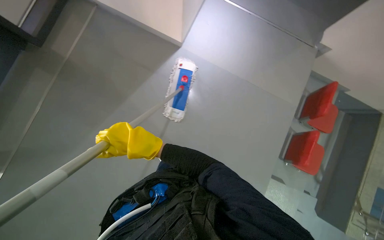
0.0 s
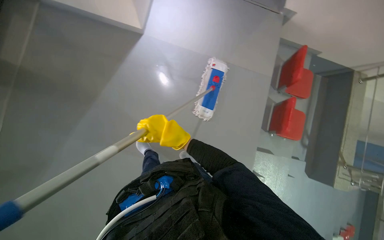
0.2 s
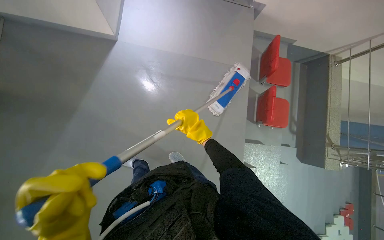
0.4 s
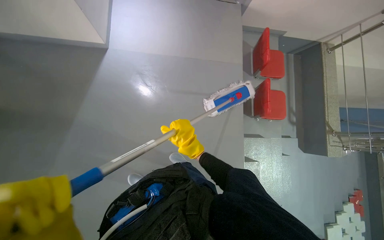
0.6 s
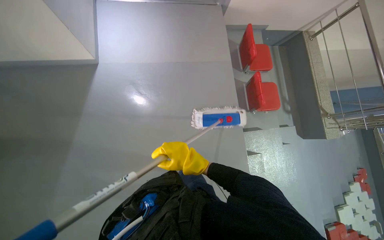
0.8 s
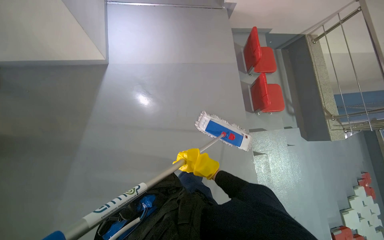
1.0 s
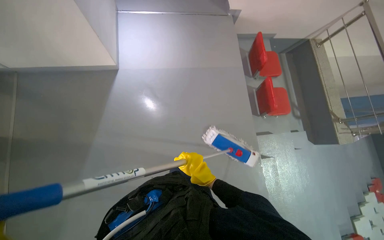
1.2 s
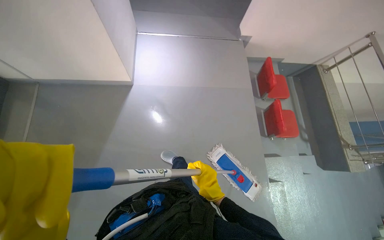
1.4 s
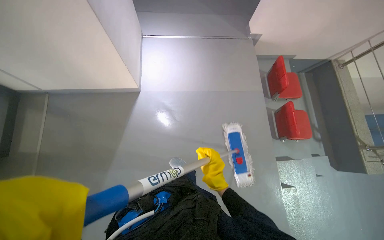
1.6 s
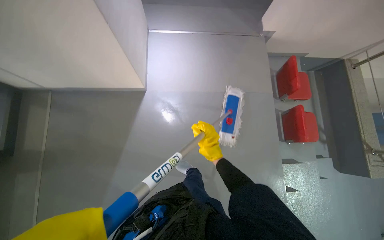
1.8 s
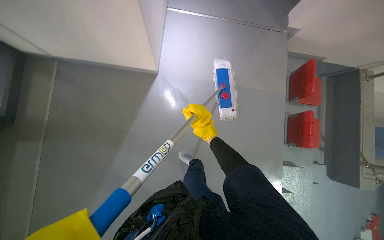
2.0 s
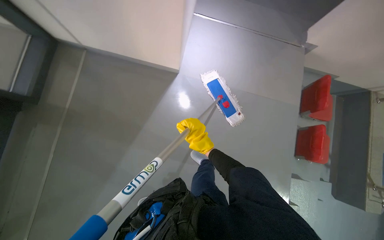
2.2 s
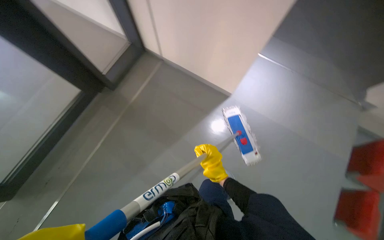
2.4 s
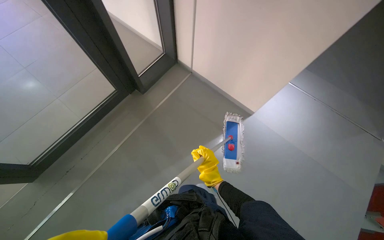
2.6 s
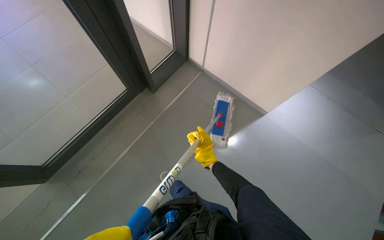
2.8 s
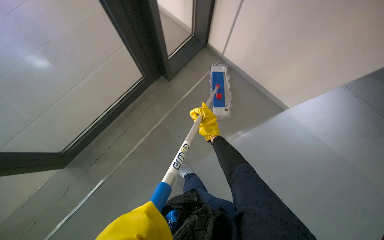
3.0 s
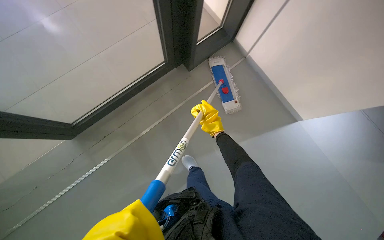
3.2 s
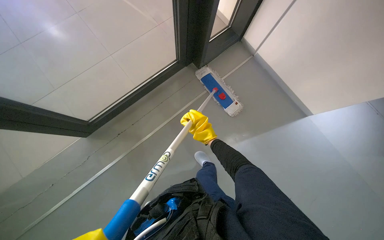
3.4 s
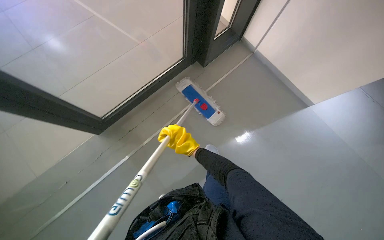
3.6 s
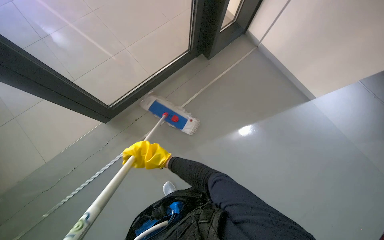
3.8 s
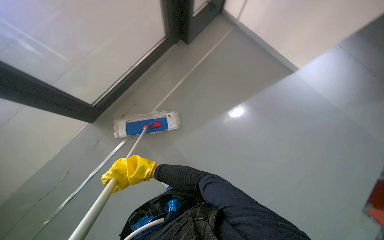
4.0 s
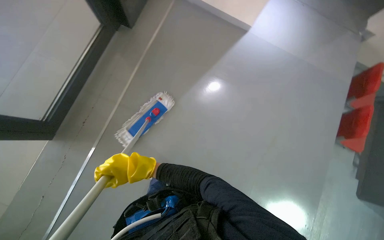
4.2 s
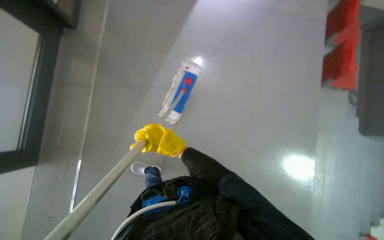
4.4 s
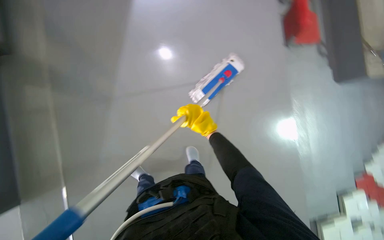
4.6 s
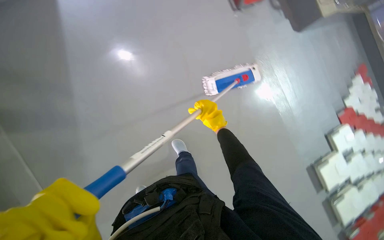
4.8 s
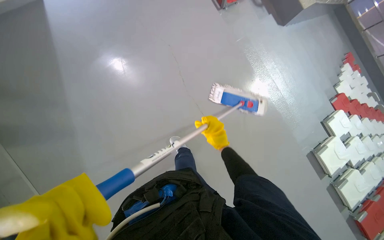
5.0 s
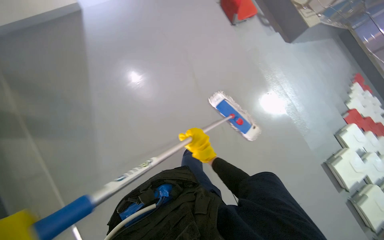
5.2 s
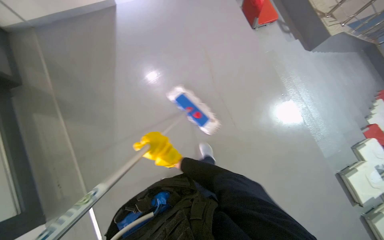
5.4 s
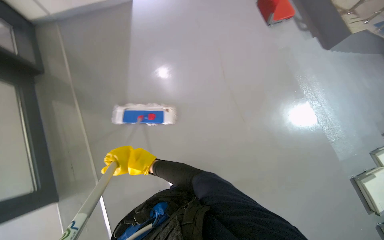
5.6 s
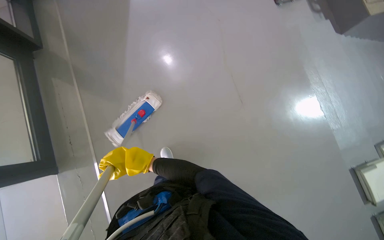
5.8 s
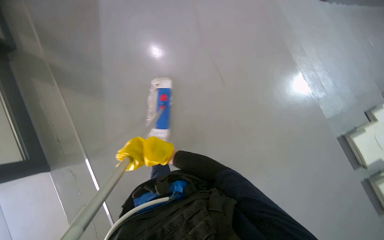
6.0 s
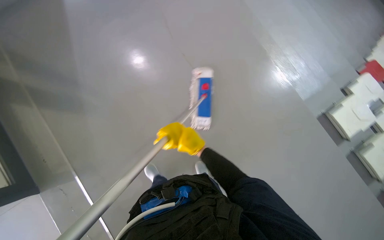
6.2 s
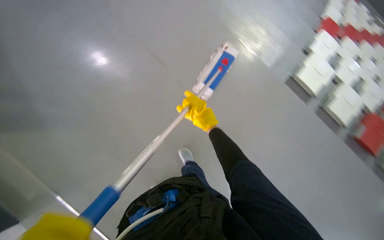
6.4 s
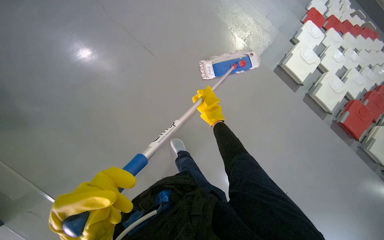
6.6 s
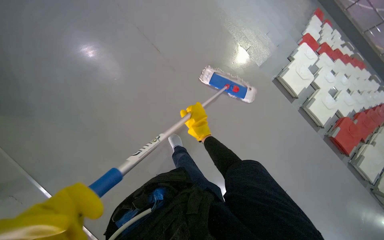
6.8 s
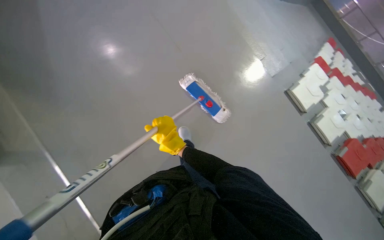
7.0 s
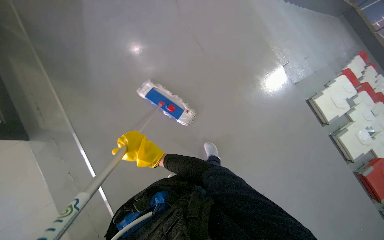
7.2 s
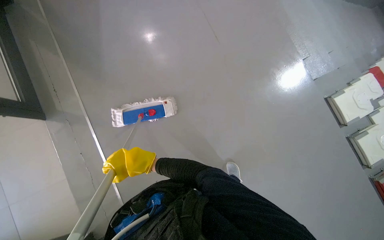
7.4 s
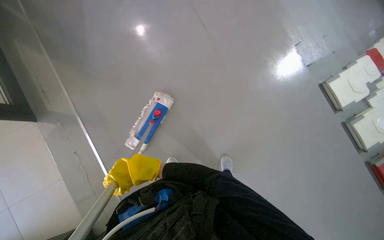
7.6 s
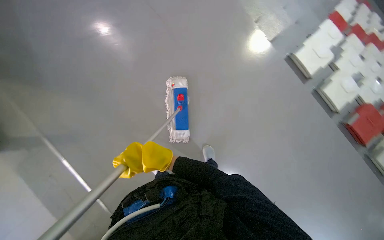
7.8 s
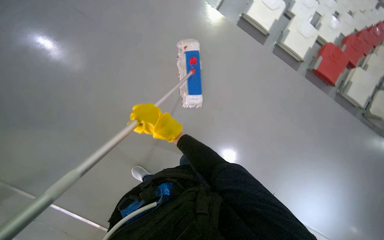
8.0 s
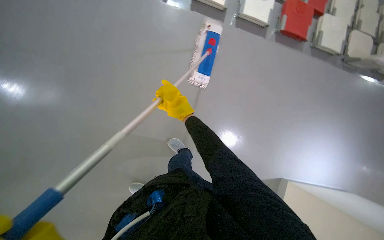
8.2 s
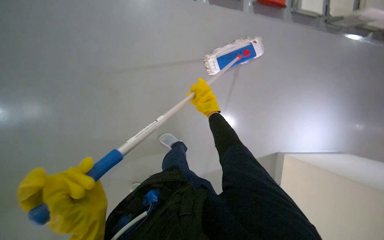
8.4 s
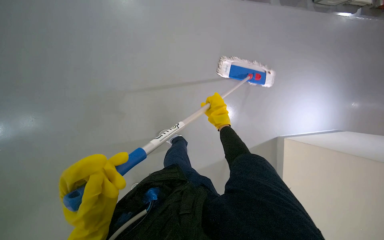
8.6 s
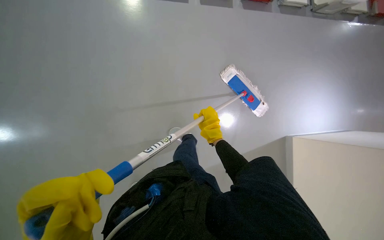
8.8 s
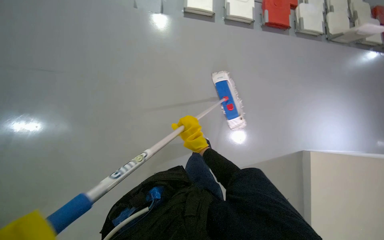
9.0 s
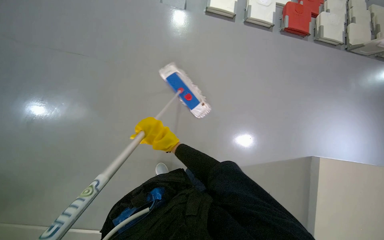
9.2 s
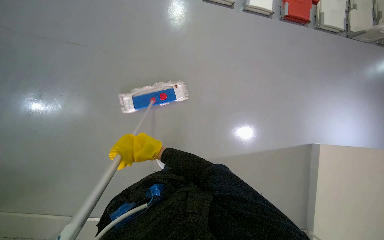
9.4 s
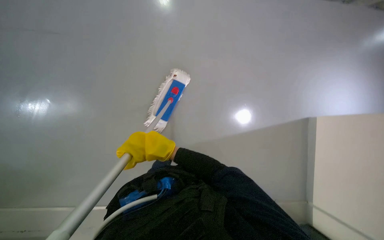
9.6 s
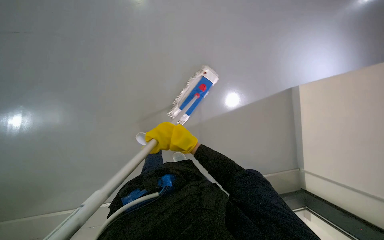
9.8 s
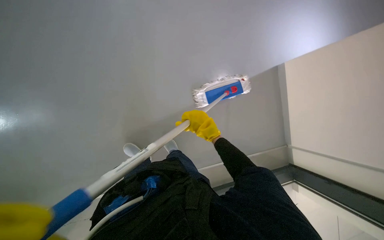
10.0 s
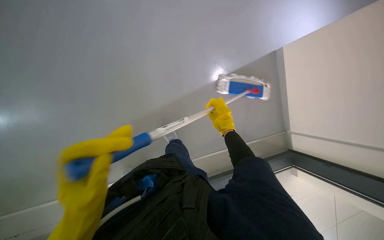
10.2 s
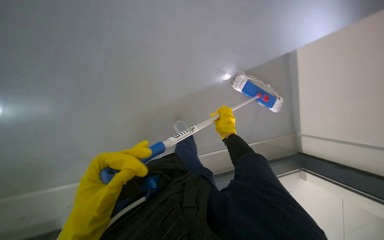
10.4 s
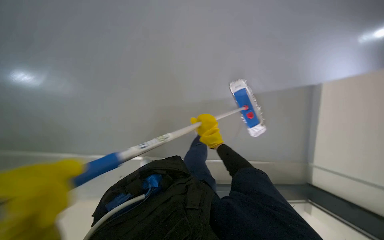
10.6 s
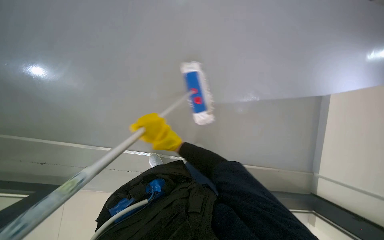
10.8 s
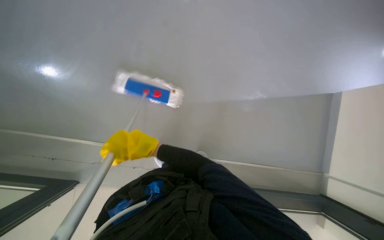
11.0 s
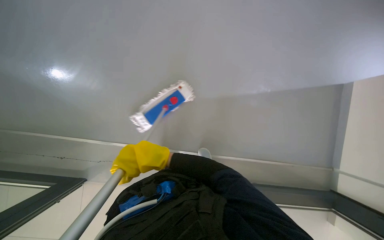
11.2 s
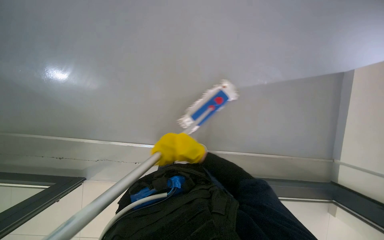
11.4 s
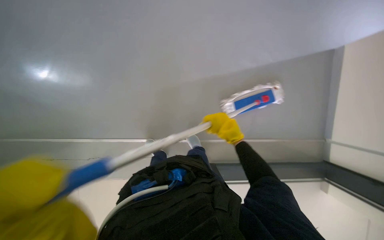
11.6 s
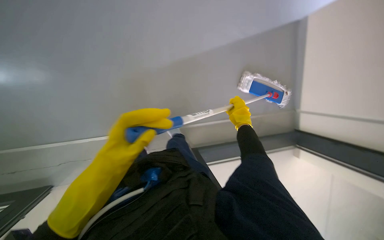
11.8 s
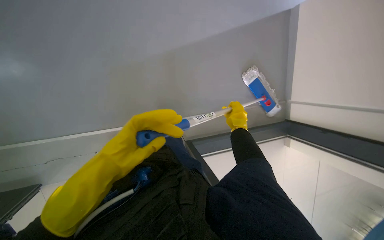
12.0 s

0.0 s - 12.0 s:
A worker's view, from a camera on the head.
Job: wiping surfaces.
The whole recording: Mopping corridor walls. The worker mops the corridor walls using a flat mop.
0.0 s - 1.6 s: Everything in view rotates some 30 degrees counterclockwise.
1.6 s - 3.0 s: The head turns to the left by about 30 degrees. The right hand moves up and down the picture over approximately 20 cm, changing direction 2 times.
4.4 s - 6.0 s: The wearer moves about 60 cm.
9.0 s - 10.4 s: The head rotates roughly 20 degrees to the left. The right hand shifts about 10 cm farther from the camera.
10.4 s - 12.0 s: The right hand reaches roughly 30 cm to the left, then returns.

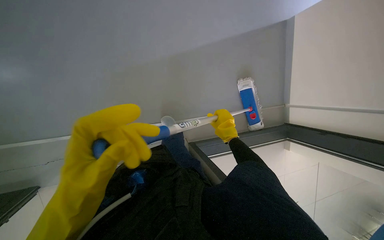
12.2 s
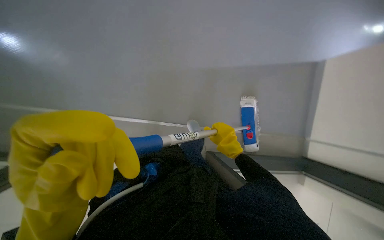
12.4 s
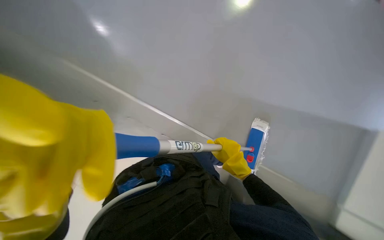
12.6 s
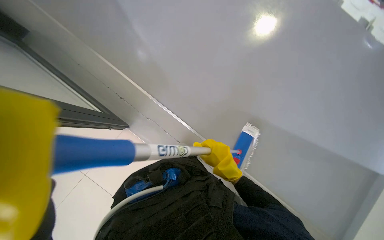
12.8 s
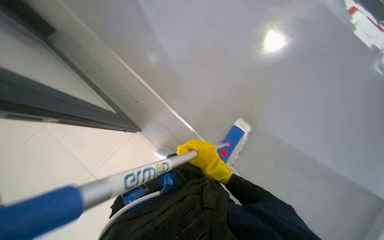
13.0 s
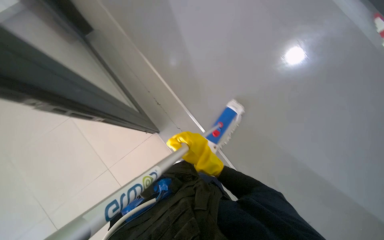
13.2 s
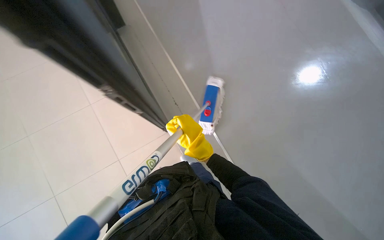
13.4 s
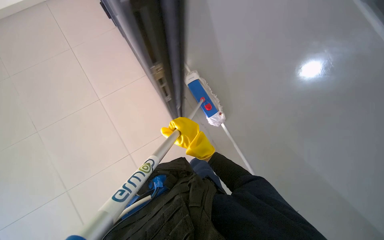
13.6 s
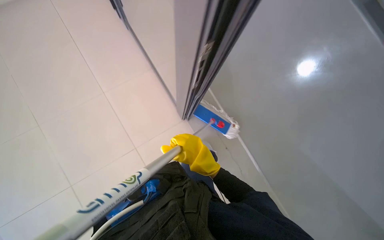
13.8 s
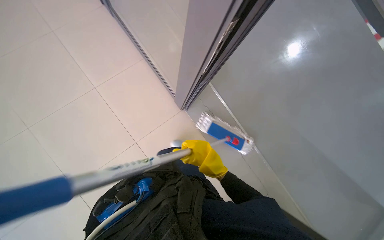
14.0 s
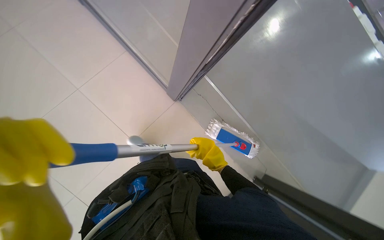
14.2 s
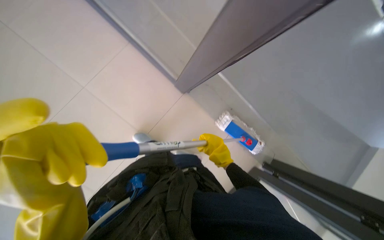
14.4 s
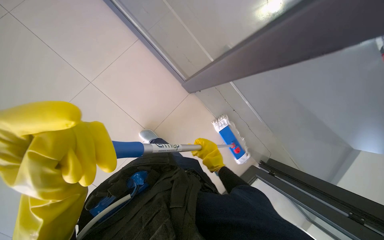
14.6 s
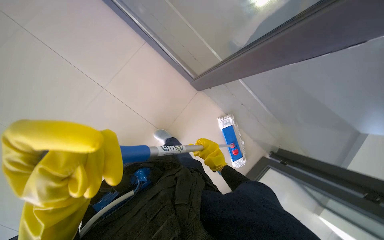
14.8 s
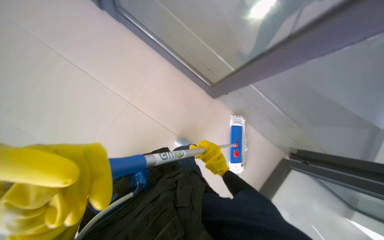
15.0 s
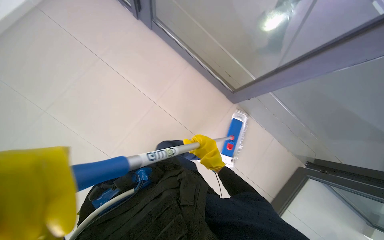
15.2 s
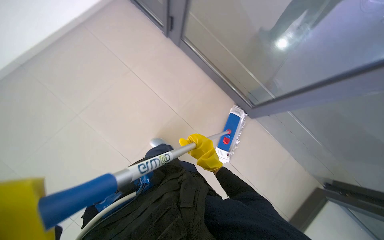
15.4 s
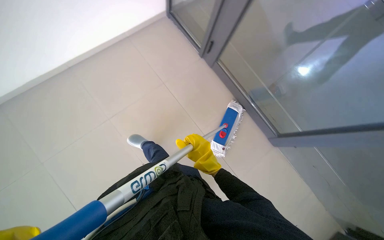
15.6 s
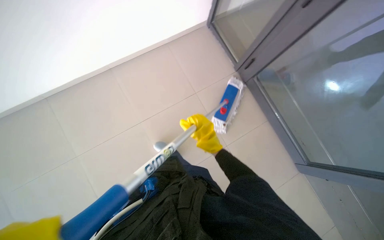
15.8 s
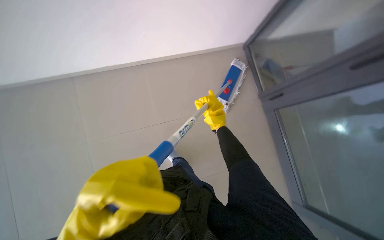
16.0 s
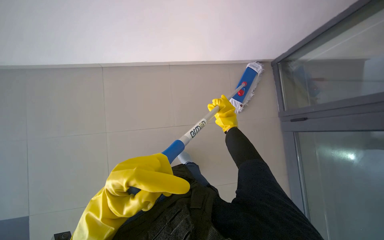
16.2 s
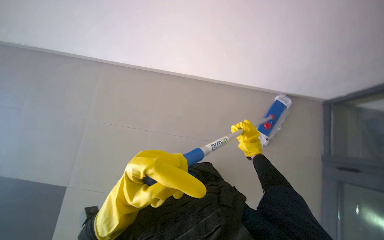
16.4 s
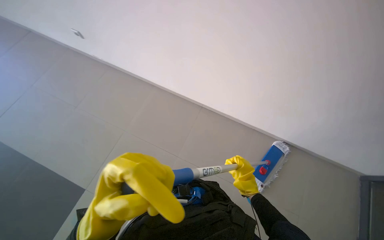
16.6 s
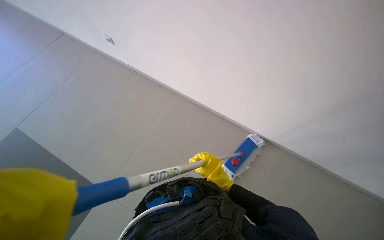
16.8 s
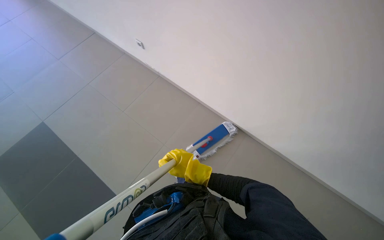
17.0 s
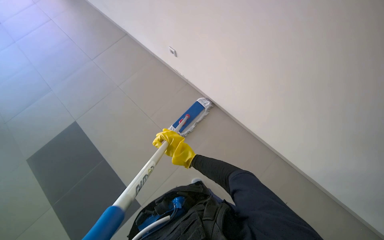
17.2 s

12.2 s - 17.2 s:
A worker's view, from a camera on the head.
Job: wiping surfaces.
The whole recording: Mopping corridor walls. The worker mops the corridor walls using a flat mop.
12.2 s - 13.8 s: The wearer looks some 35 degrees further to the left. The right hand is displaced nearer to the camera and to the left by approximately 30 cm.

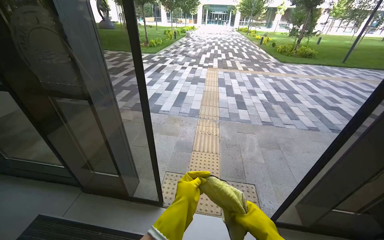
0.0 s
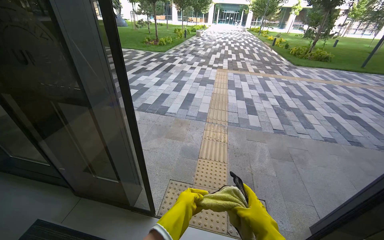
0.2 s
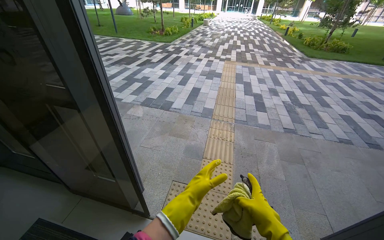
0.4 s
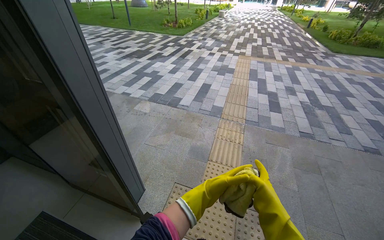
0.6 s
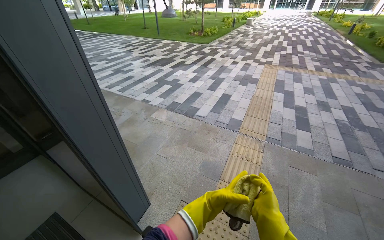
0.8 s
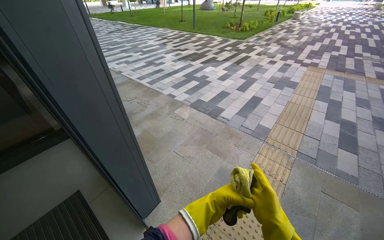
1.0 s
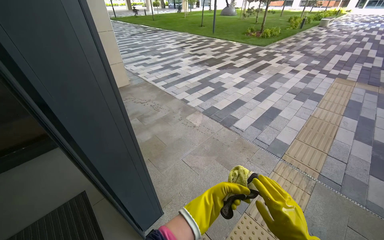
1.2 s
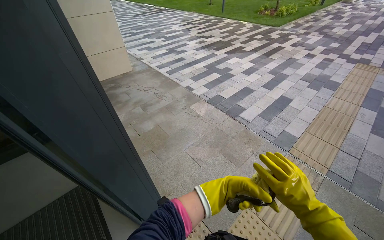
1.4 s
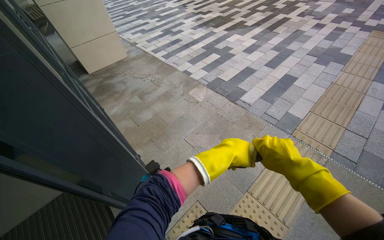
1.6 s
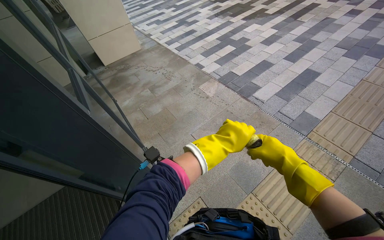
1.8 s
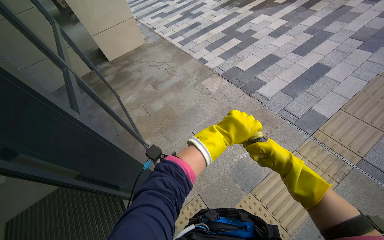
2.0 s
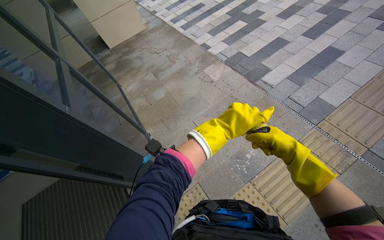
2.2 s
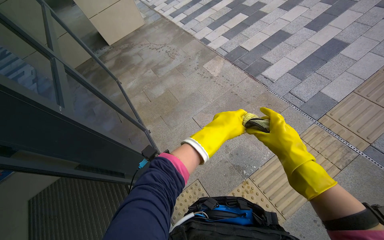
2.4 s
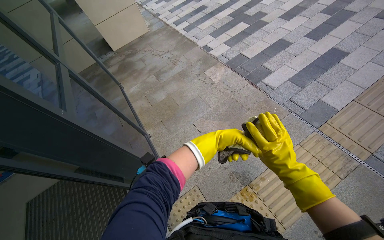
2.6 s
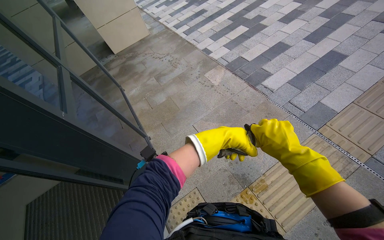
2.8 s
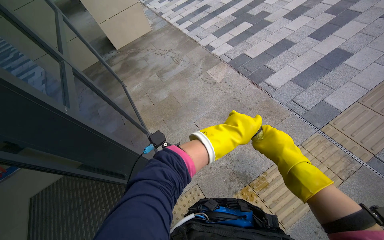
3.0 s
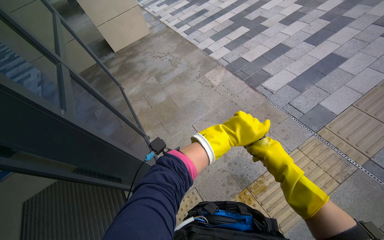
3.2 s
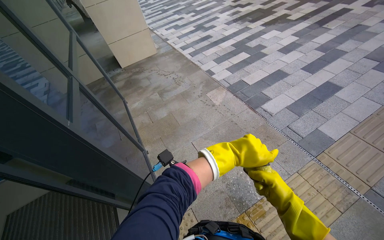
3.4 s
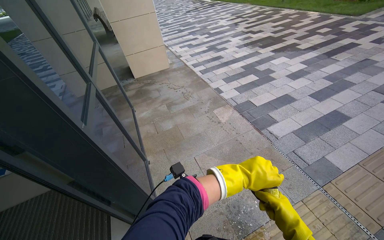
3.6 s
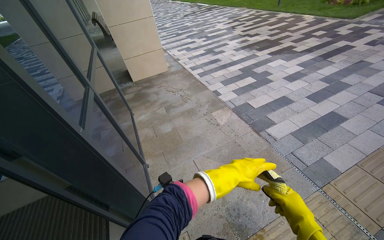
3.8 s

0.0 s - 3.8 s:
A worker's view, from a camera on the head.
Job: cleaning windows.
The whole recording: Wiping glass panels with cloth. The worker wipes the glass panels with a cloth.
0.0 s - 1.2 s: The camera travels approximately 80 cm. The head rotates some 40 degrees to the left.
1.2 s - 2.6 s: The head travels approximately 50 cm. The view pans to the left by about 15 degrees. The view tips downward by roughly 20 degrees.
2.6 s - 3.8 s: The wearer looks some 15 degrees further upward.
